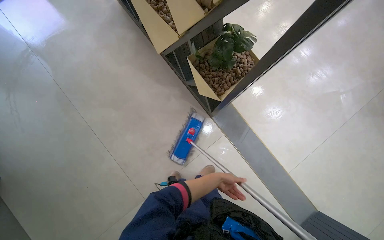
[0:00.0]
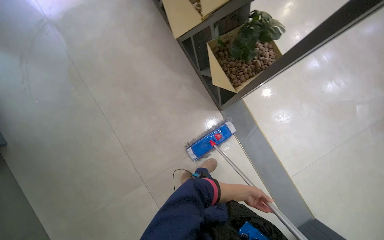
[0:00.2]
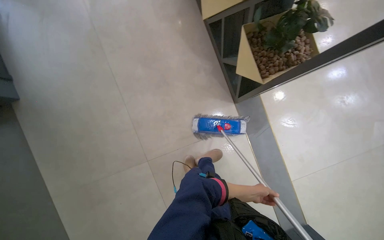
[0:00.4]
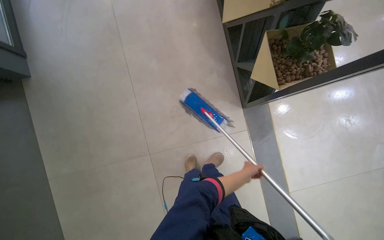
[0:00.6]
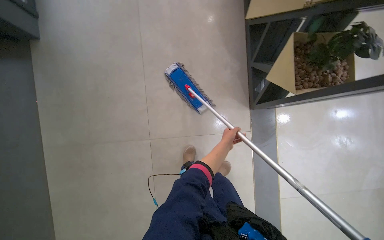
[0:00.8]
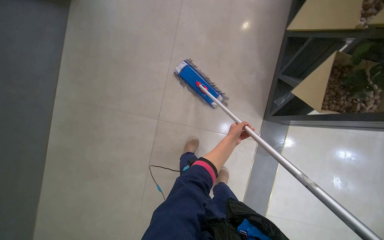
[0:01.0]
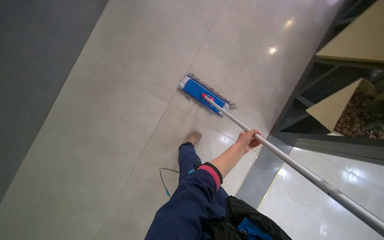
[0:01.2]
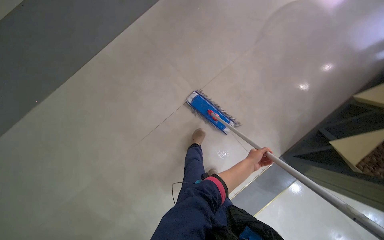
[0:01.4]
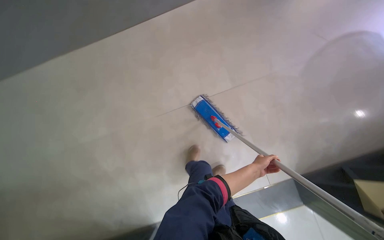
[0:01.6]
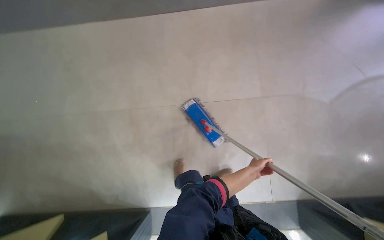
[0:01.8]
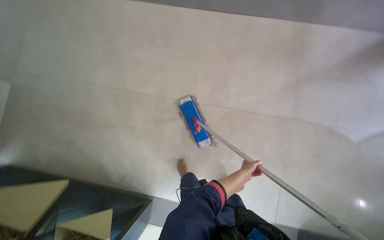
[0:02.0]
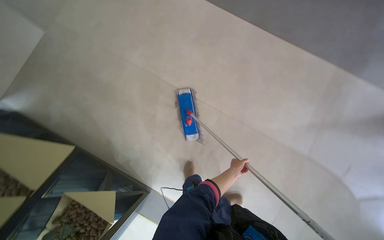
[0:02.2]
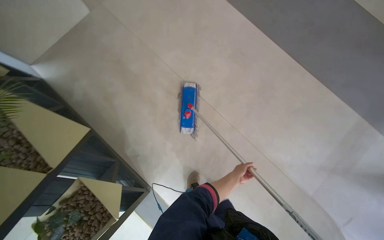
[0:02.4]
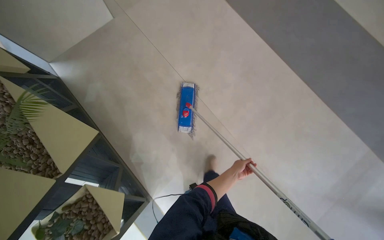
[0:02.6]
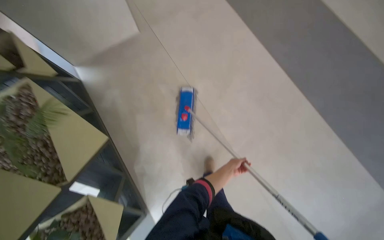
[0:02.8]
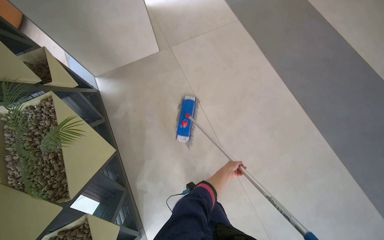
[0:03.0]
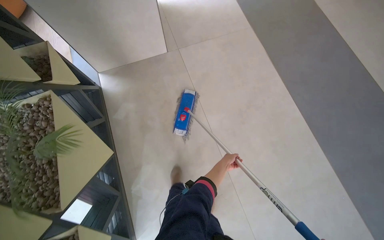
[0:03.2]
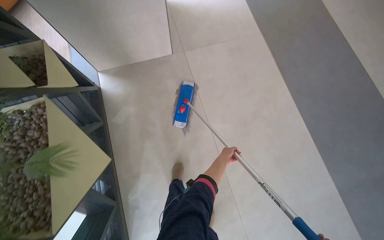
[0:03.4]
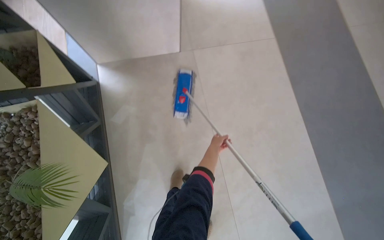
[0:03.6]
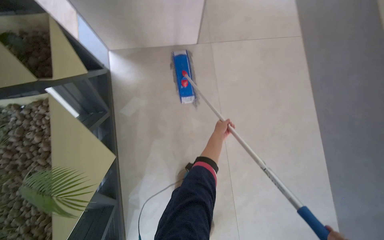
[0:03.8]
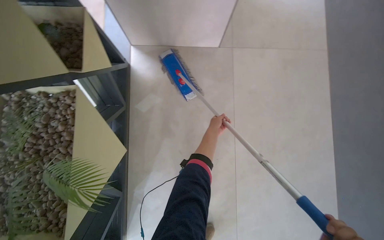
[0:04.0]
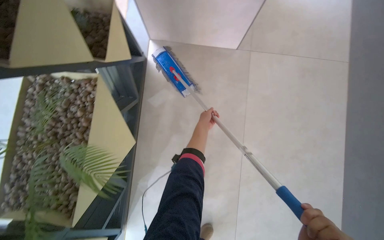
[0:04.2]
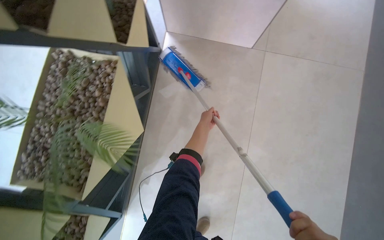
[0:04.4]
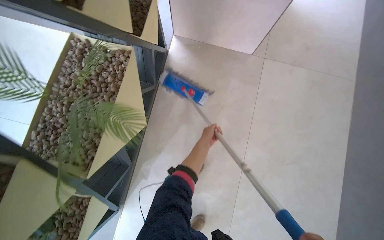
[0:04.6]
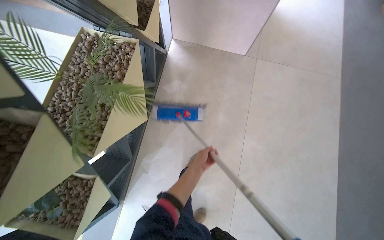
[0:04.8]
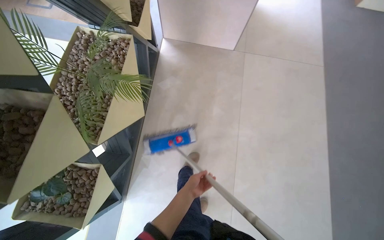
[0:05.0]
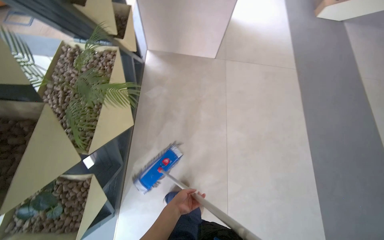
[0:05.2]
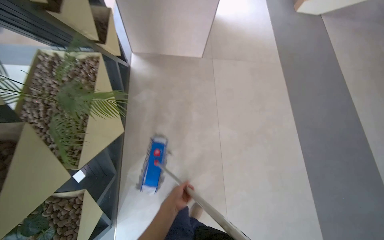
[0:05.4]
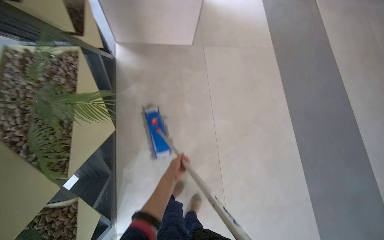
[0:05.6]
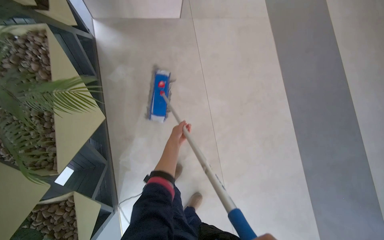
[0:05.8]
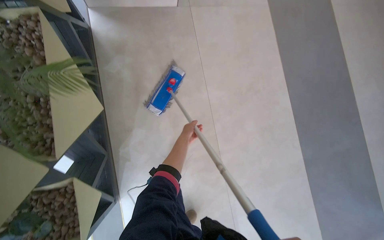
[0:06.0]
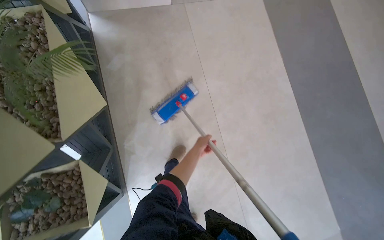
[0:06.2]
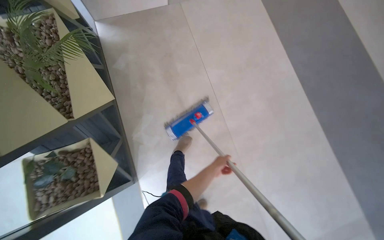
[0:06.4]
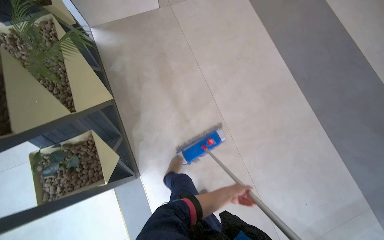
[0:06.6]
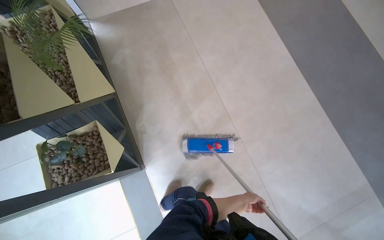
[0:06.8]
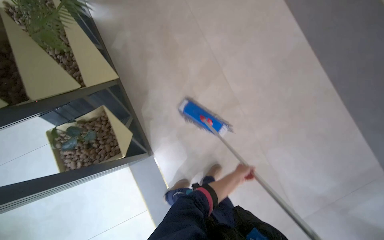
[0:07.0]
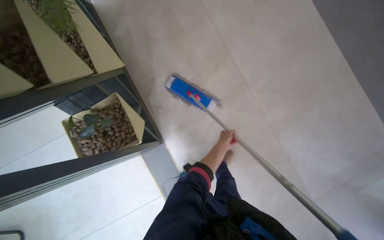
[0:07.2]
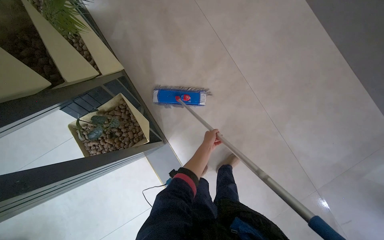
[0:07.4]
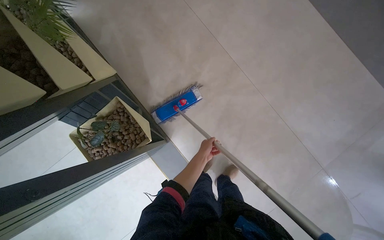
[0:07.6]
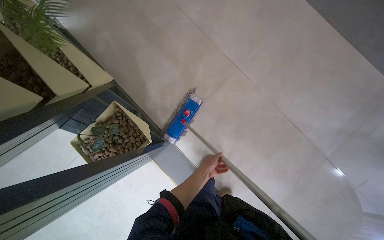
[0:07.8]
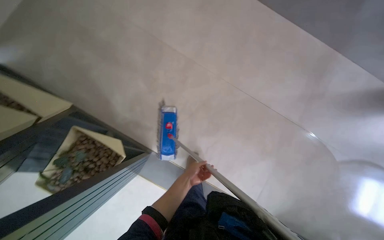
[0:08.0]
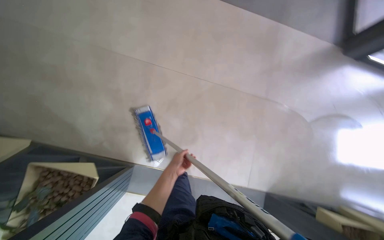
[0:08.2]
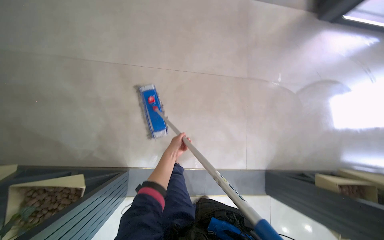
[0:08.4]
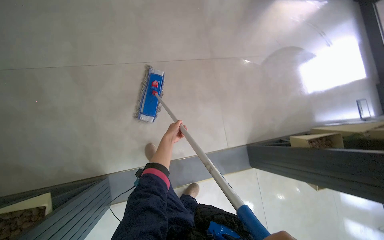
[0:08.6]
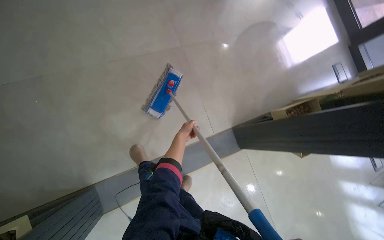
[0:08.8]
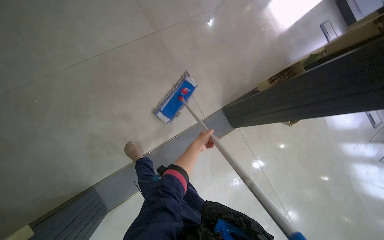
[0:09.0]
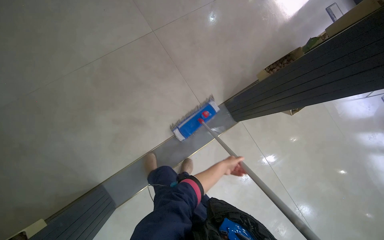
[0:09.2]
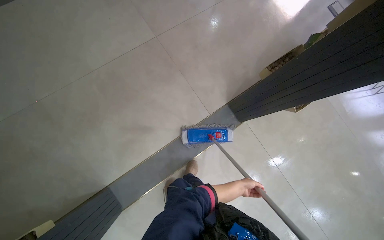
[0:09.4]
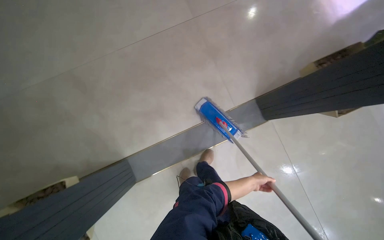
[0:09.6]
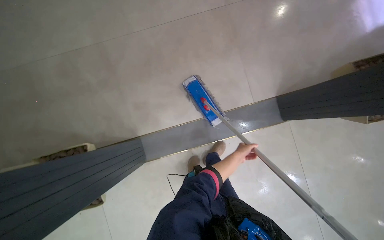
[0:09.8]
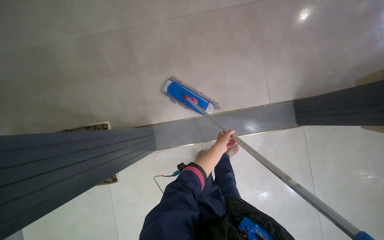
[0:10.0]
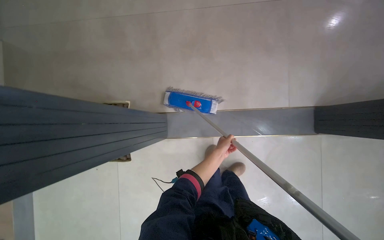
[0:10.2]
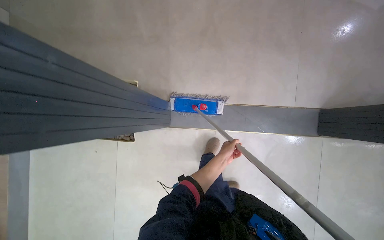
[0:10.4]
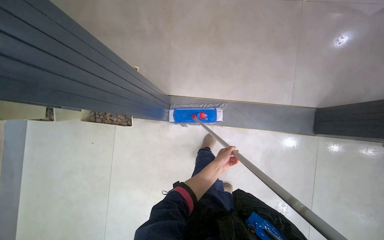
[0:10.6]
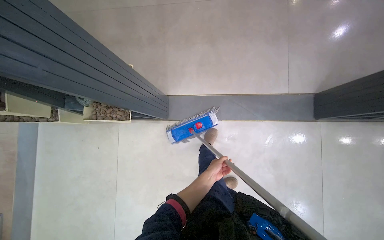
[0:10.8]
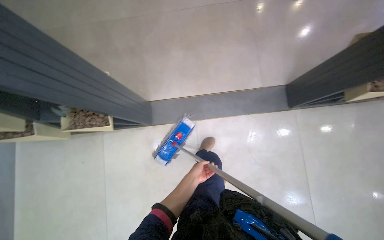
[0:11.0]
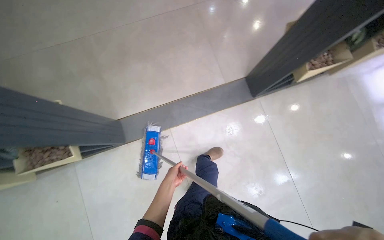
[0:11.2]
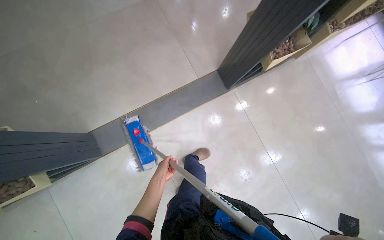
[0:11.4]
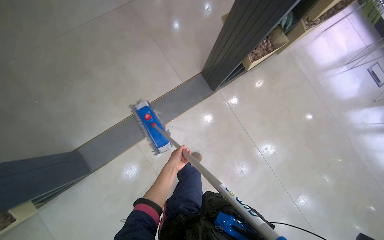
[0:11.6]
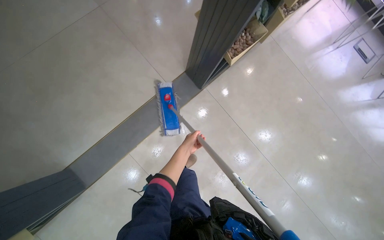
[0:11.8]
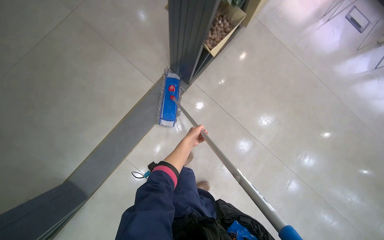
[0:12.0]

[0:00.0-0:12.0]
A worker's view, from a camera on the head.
Job: mopping floor.
The whole recording: Mopping tiled floor. The worker mops the tiled floor, moving chairs to clean underneath them.
0.0 to 1.6 s: The wearer moves about 50 cm. The scene rotates clockwise by approximately 85 degrees.
1.6 to 3.0 s: The camera travels some 60 cm. The camera pitches upward, by approximately 15 degrees. The scene rotates clockwise by about 45 degrees.
3.0 to 4.4 s: The head travels roughly 60 cm. The camera pitches downward, by some 15 degrees. The scene turns some 35 degrees clockwise in the picture.
4.4 to 6.0 s: The head turns to the right by approximately 25 degrees. The left hand goes some 25 cm nearer to the camera, and goes down the picture and returns, some 60 cm each way.
6.0 to 7.6 s: The wearer moves some 60 cm. The scene rotates counterclockwise by approximately 30 degrees.
7.6 to 9.0 s: The camera travels roughly 60 cm. The wearer's head swings some 70 degrees to the right.
9.0 to 10.4 s: The head turns to the left by roughly 35 degrees. The left hand shifts approximately 35 cm down the picture.
10.4 to 12.0 s: The camera travels about 60 cm. The head rotates roughly 55 degrees to the right.

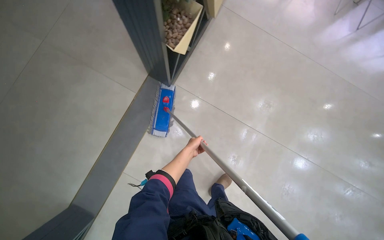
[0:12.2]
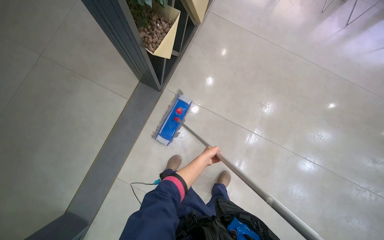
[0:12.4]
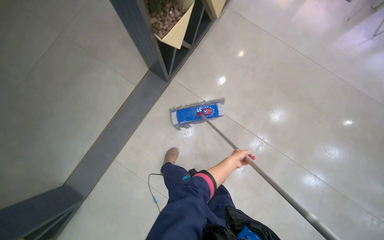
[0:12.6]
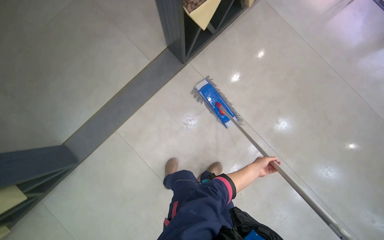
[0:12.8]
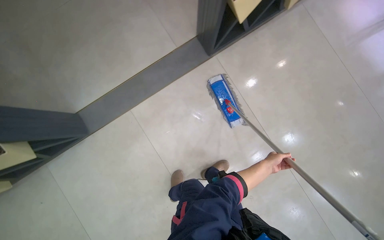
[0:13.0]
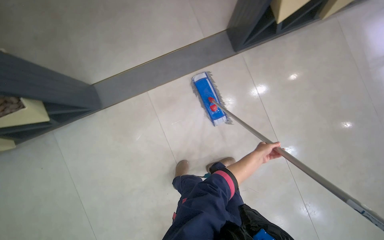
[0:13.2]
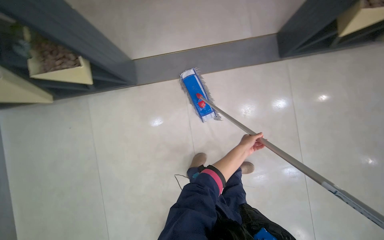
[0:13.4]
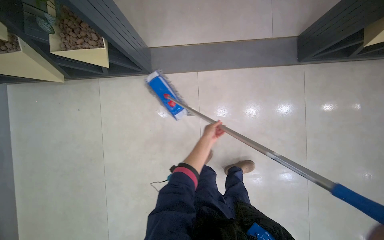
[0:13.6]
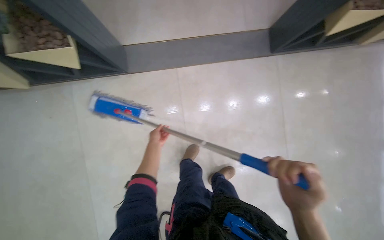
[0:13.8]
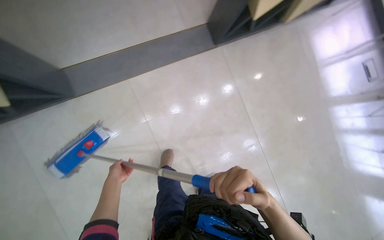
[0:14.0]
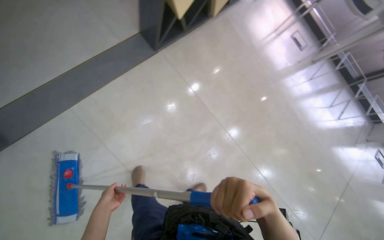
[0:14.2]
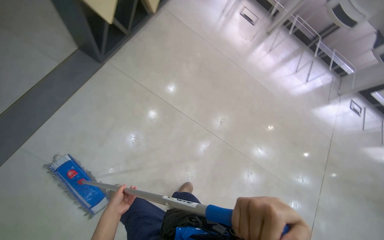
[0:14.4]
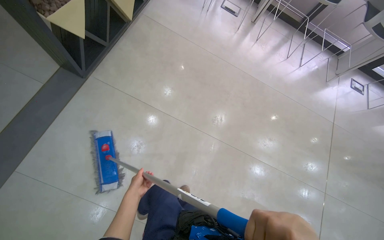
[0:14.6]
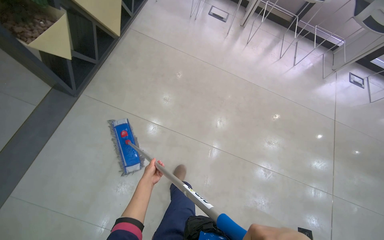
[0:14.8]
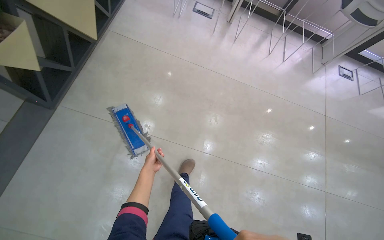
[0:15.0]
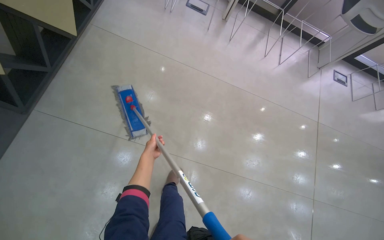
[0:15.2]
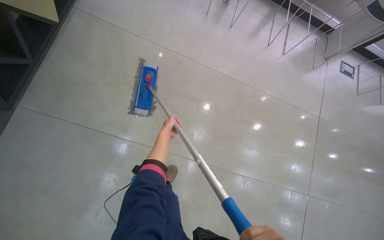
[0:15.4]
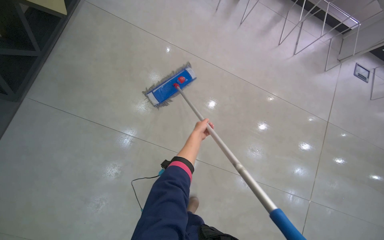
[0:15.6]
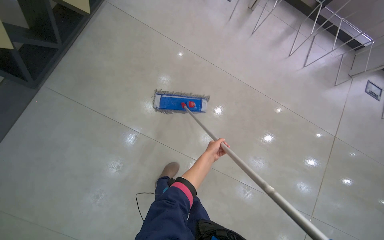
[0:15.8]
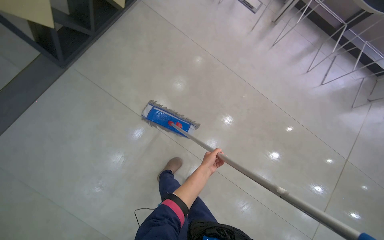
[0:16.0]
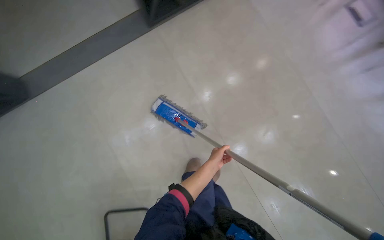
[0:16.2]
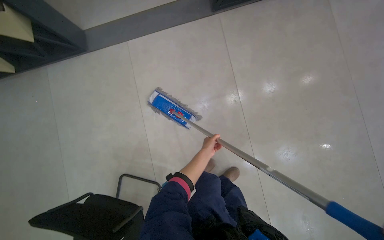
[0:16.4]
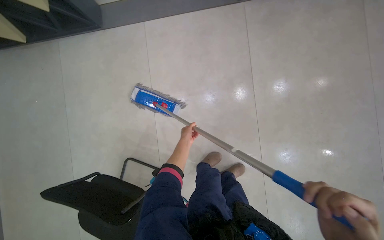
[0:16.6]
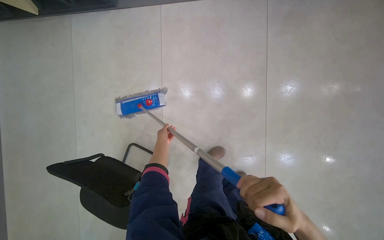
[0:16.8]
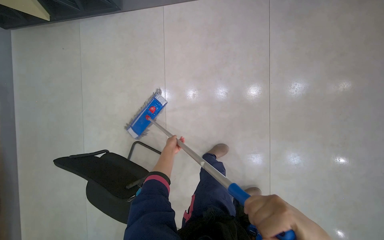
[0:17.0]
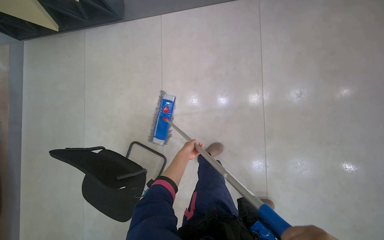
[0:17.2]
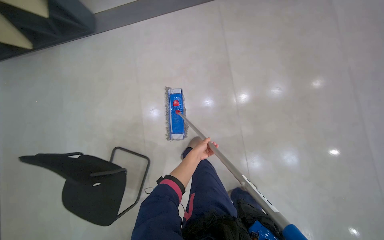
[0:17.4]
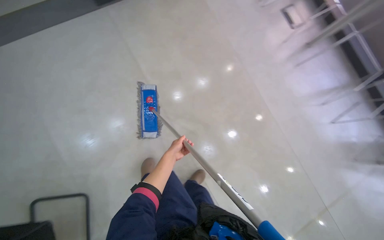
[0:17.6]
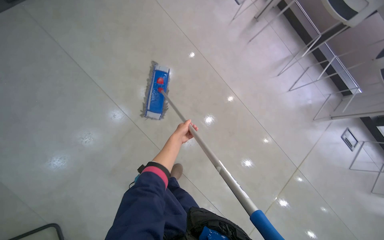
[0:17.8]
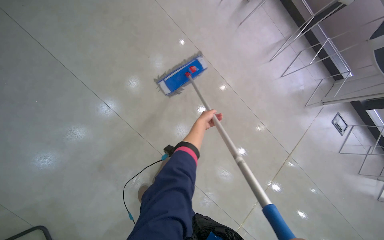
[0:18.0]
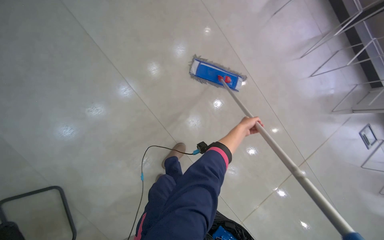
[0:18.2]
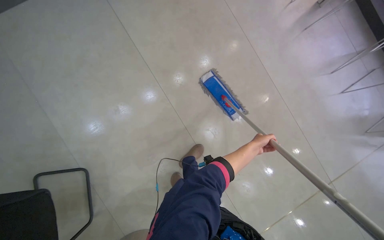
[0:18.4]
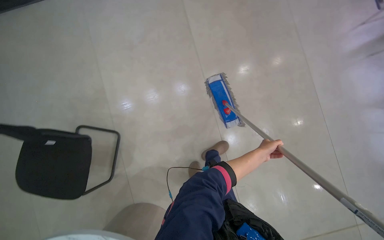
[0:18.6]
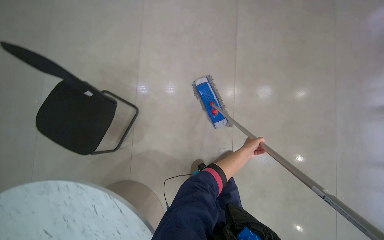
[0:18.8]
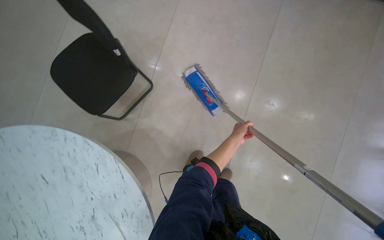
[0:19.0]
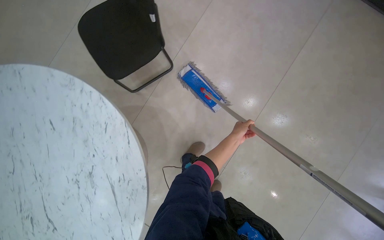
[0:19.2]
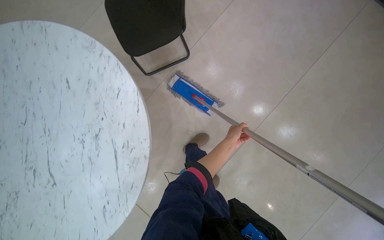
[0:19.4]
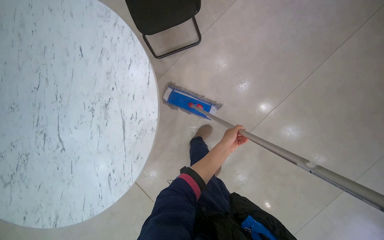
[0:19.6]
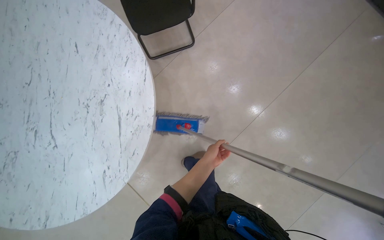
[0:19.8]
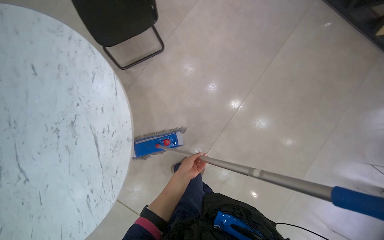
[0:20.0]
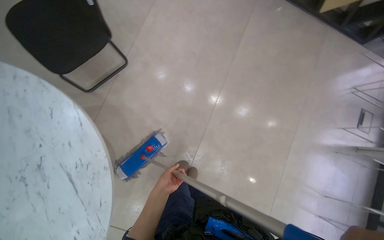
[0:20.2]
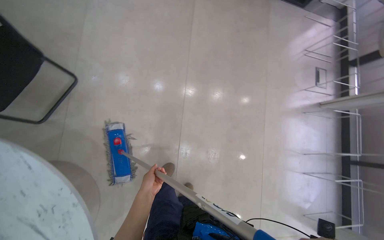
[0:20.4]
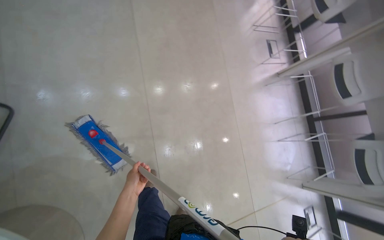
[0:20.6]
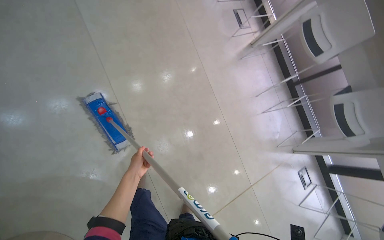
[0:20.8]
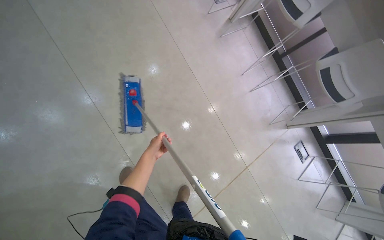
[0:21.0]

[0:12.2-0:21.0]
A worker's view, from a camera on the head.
Job: mopping floor.
The whole recording: Mopping tiled floor. The worker mops the tiled floor, moving chairs to clean underneath them.
12.2 to 13.6 s: The camera travels approximately 60 cm. The wearer's head swings approximately 60 degrees to the left.
13.6 to 15.2 s: The camera travels approximately 90 cm. The head rotates about 60 degrees to the right.
15.2 to 16.6 s: The view tilts roughly 15 degrees downward. Everything in view rotates some 35 degrees clockwise.
18.0 to 19.6 s: The camera is carried approximately 50 cm. The scene turns roughly 70 degrees clockwise in the picture.
19.6 to 21.0 s: The head travels about 50 cm. The head turns to the right by about 80 degrees.
